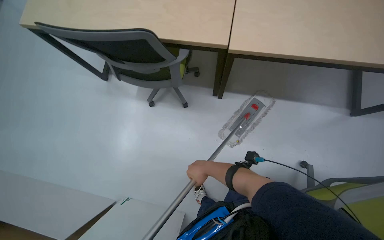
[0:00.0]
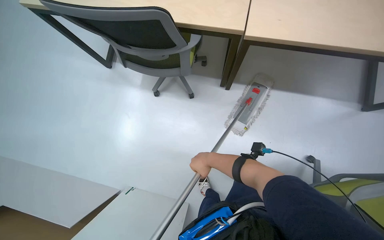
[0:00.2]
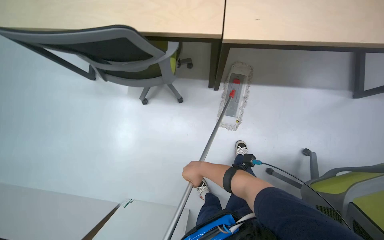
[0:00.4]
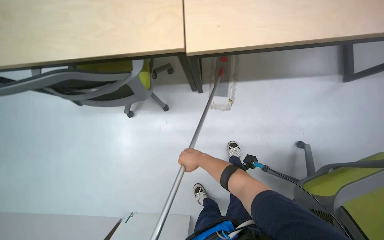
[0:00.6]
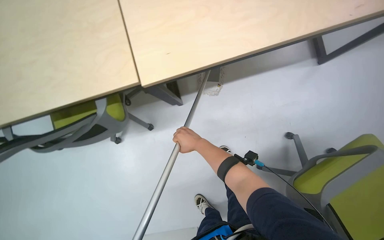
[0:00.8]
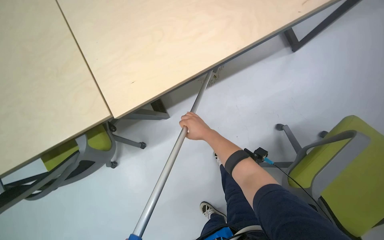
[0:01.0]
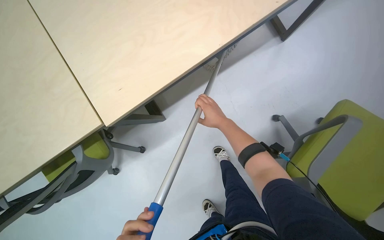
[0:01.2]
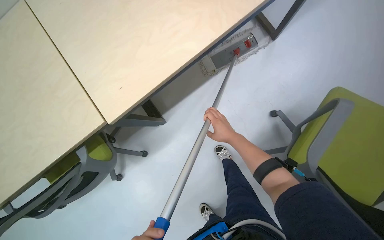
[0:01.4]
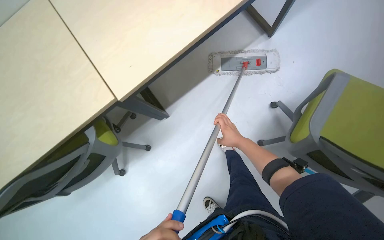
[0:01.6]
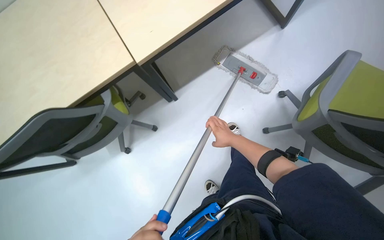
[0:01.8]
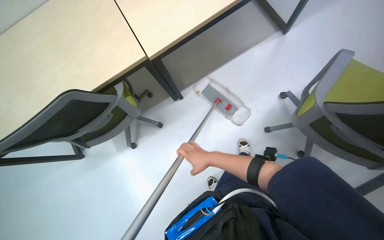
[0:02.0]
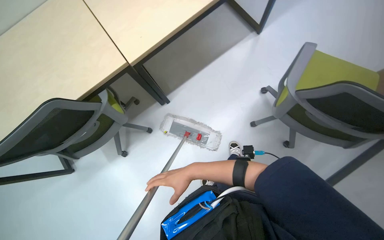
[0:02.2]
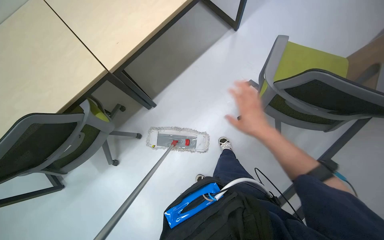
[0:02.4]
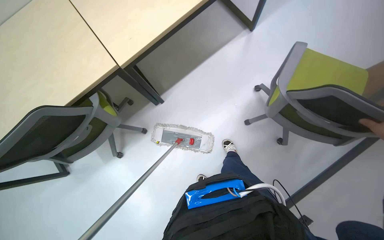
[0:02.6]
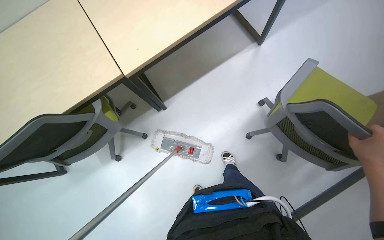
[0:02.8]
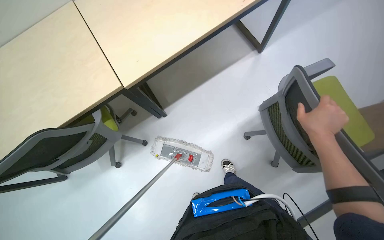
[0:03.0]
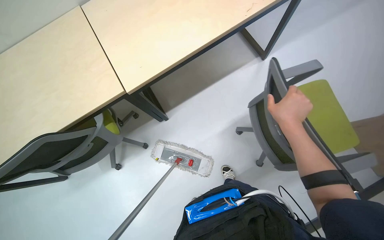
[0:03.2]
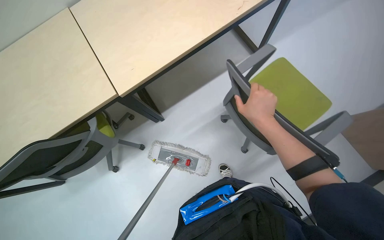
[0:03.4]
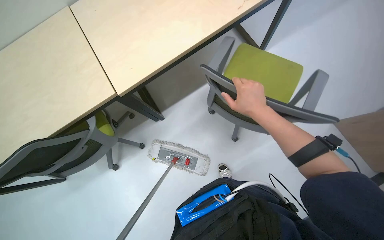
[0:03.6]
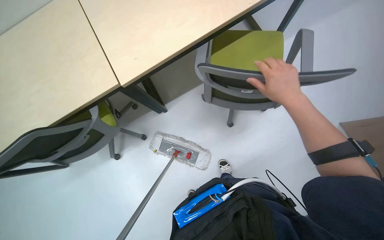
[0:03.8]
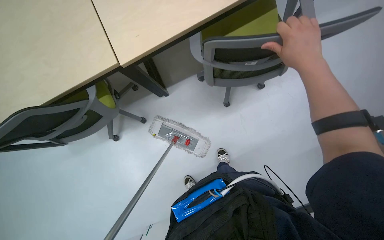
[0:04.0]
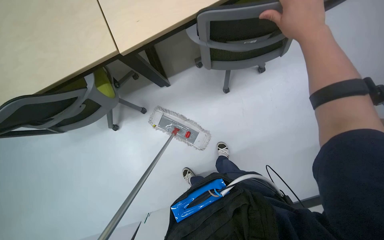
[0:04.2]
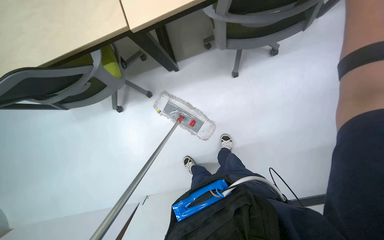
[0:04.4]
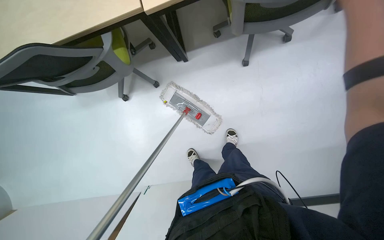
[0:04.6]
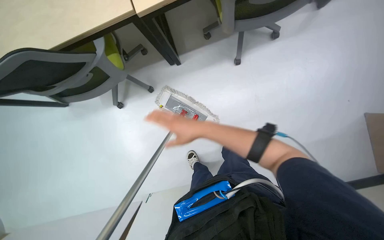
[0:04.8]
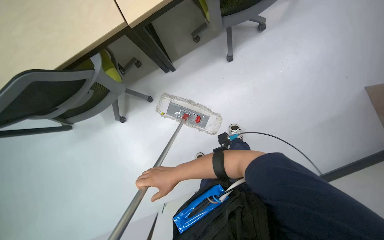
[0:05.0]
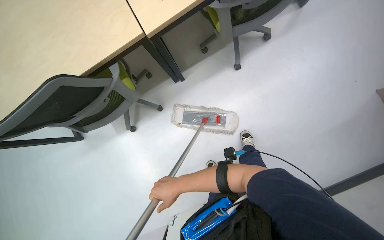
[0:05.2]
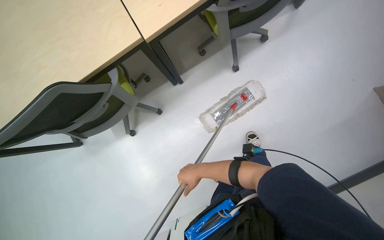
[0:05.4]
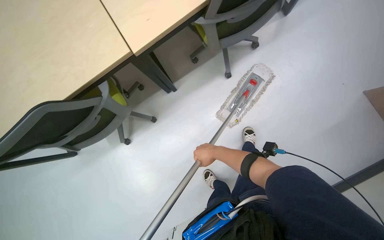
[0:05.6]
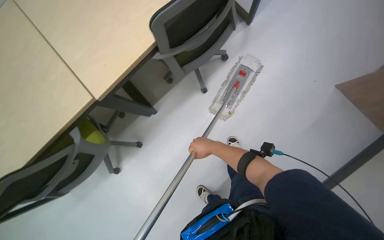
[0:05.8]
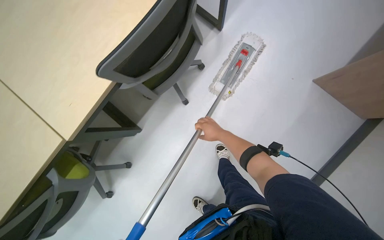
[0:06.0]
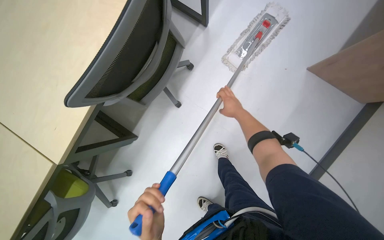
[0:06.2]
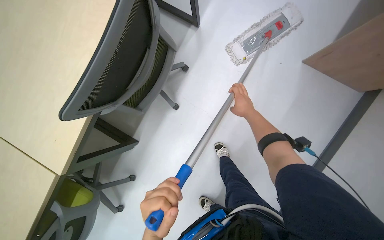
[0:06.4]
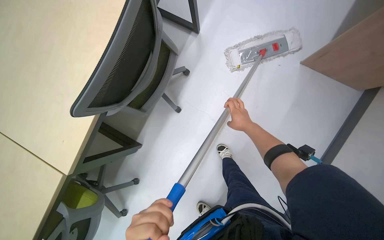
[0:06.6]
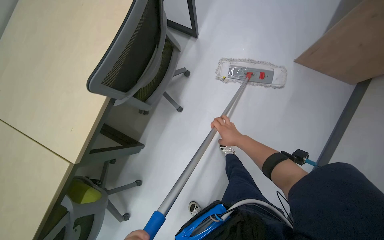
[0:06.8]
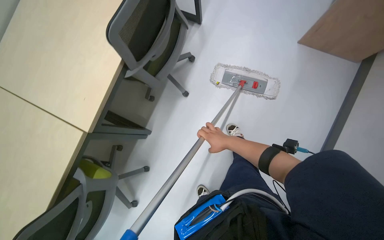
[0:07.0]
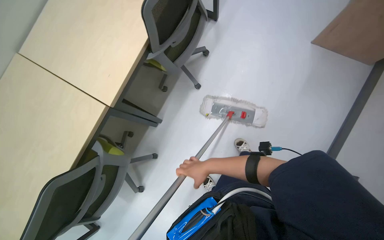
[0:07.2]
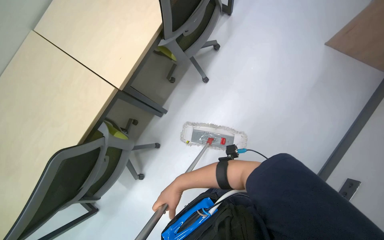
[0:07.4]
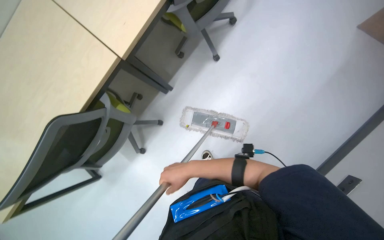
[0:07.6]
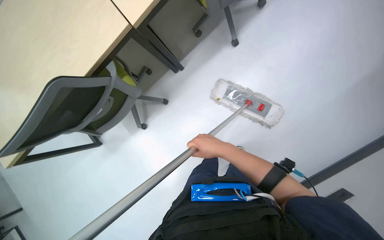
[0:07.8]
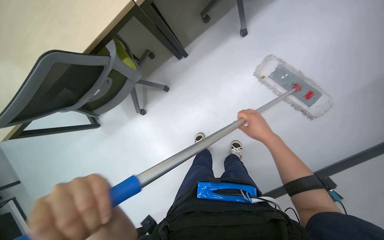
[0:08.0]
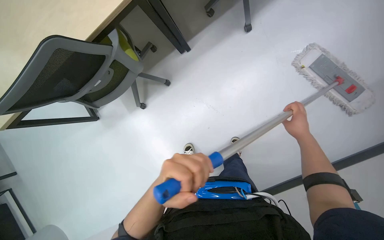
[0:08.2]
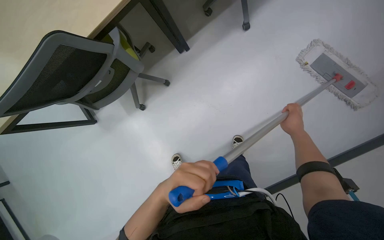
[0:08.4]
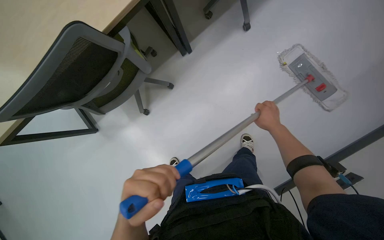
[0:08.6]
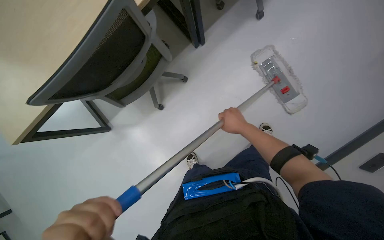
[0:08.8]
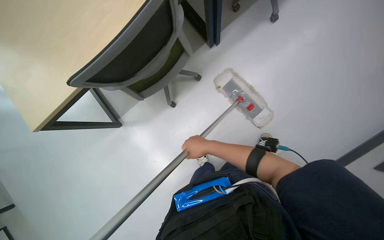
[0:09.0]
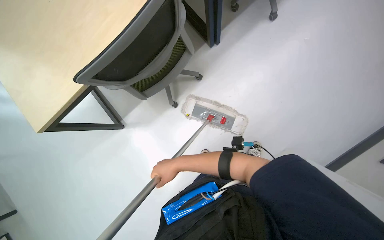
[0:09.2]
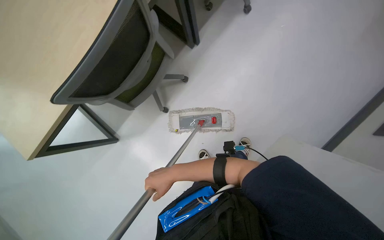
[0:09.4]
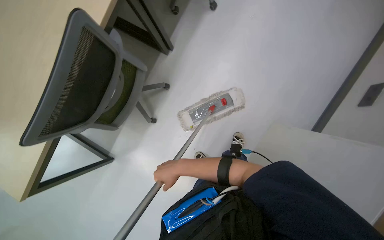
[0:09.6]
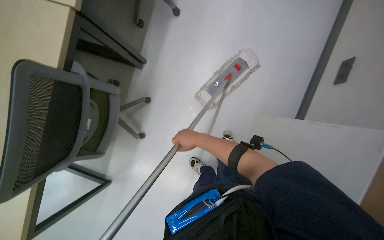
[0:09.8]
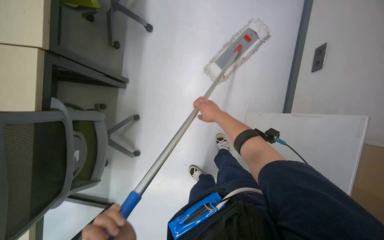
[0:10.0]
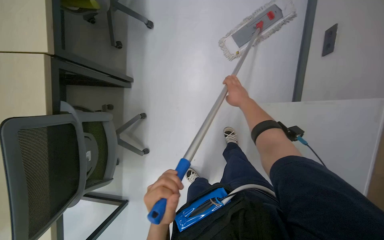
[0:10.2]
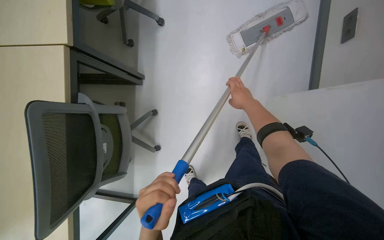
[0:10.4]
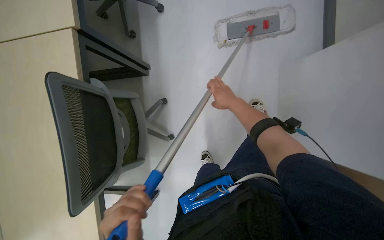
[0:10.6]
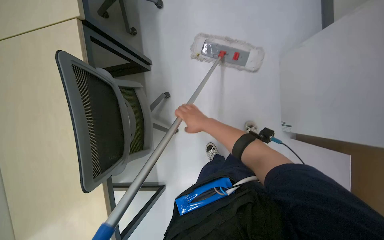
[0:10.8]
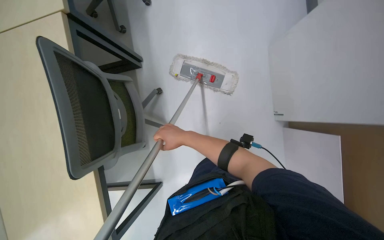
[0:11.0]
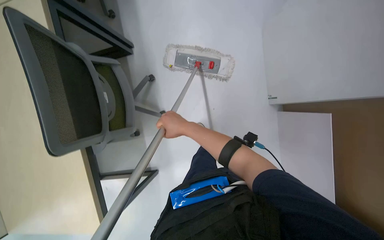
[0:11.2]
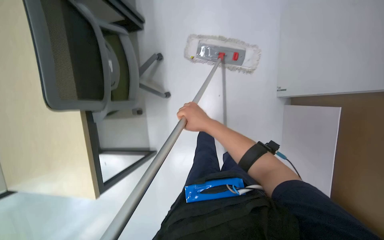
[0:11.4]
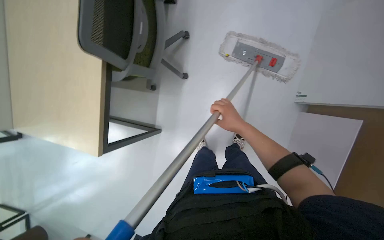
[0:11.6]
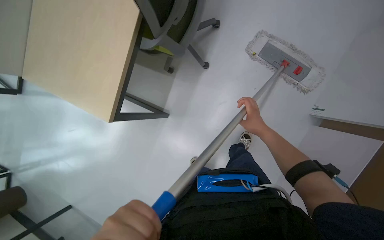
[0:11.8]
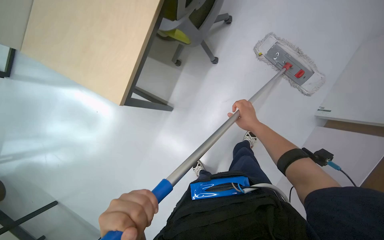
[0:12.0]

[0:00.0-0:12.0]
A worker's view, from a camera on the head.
Job: mopping floor.
The whole recording: Mopping office floor. The worker mops the office floor, moving chairs and opening a glass door to clean the entire area.
0:00.0 to 0:01.6: Everything in view rotates approximately 45 degrees counterclockwise.
0:03.0 to 0:04.4: The camera pitches downward, by some 20 degrees.
0:04.4 to 0:06.0: Everything in view rotates some 30 degrees counterclockwise.
0:06.0 to 0:07.6: The right hand shifts roughly 50 cm down the picture.
0:07.6 to 0:09.0: The camera is carried approximately 50 cm.
0:09.0 to 0:10.4: Everything in view rotates some 50 degrees counterclockwise.
0:10.4 to 0:12.0: The camera travels about 60 cm.

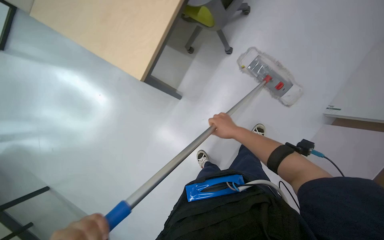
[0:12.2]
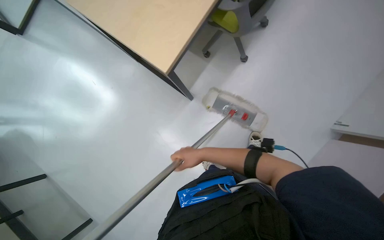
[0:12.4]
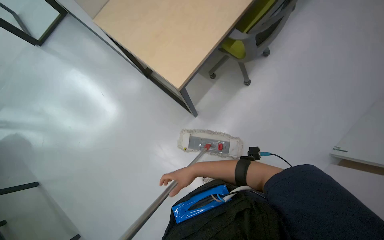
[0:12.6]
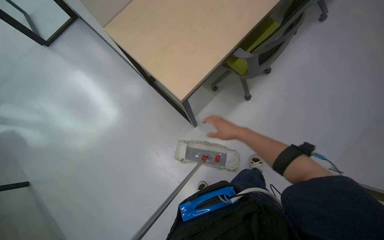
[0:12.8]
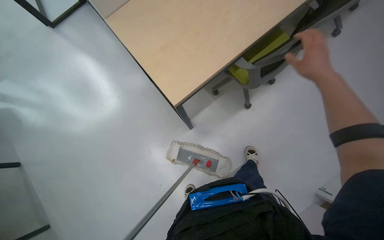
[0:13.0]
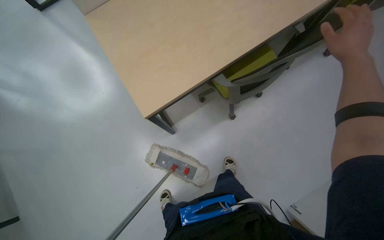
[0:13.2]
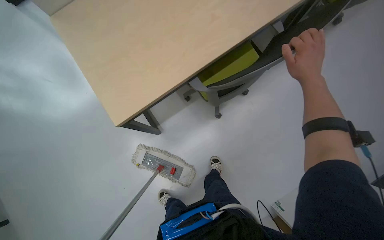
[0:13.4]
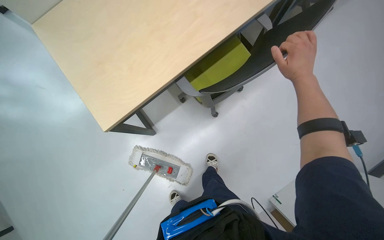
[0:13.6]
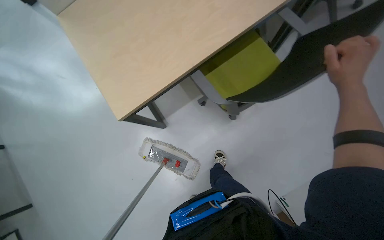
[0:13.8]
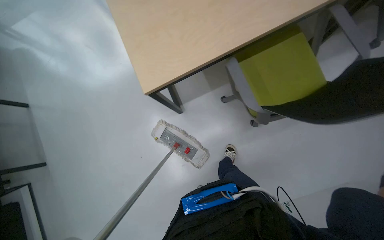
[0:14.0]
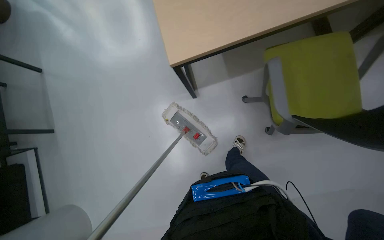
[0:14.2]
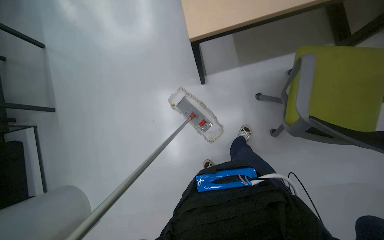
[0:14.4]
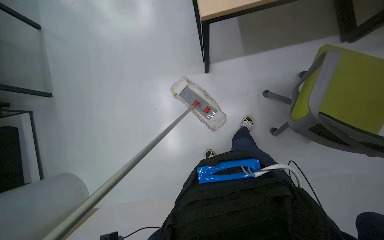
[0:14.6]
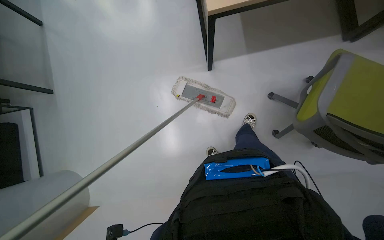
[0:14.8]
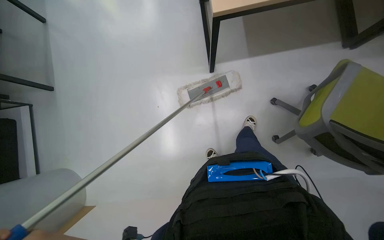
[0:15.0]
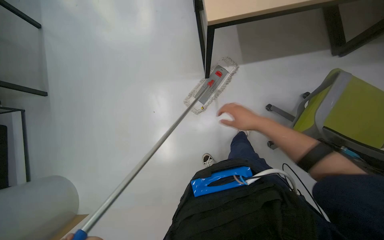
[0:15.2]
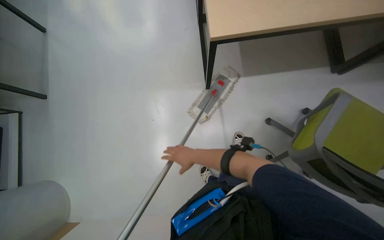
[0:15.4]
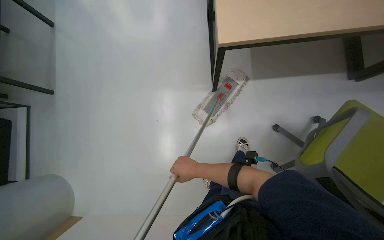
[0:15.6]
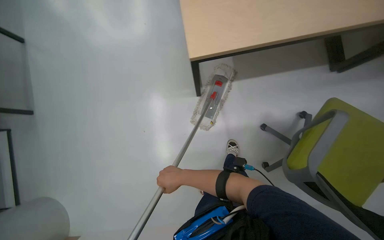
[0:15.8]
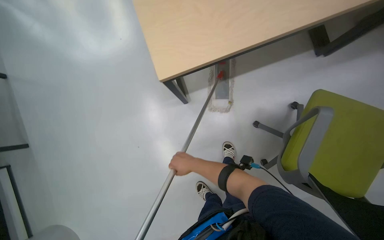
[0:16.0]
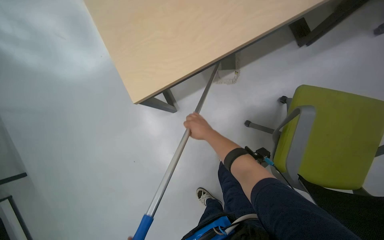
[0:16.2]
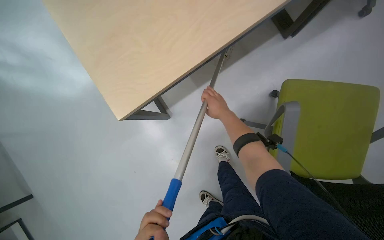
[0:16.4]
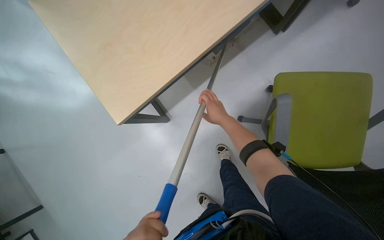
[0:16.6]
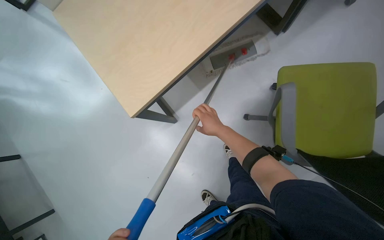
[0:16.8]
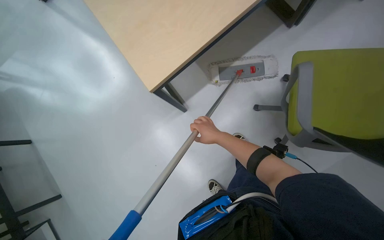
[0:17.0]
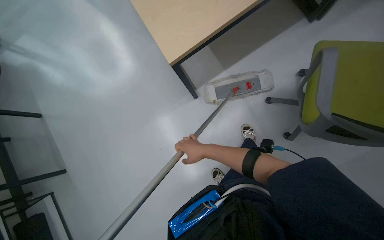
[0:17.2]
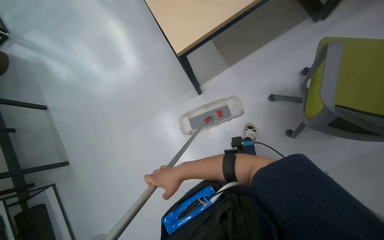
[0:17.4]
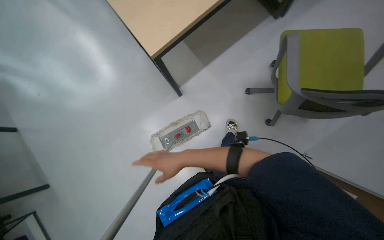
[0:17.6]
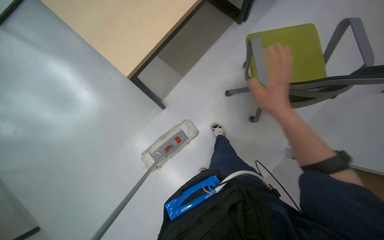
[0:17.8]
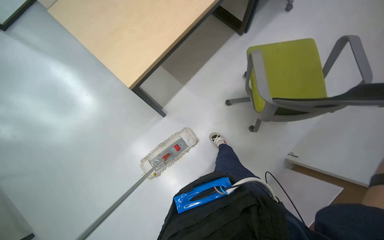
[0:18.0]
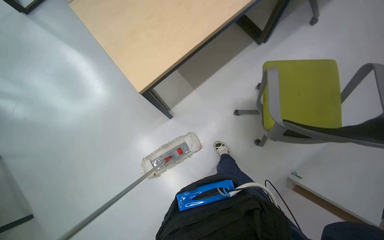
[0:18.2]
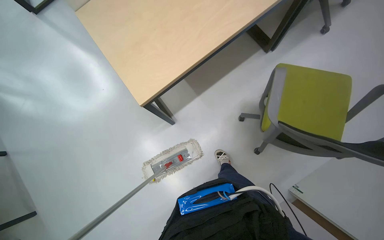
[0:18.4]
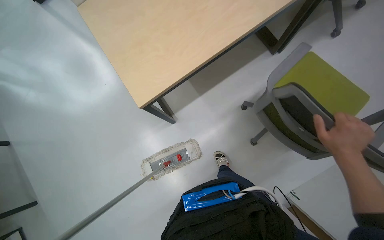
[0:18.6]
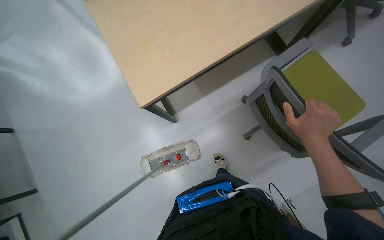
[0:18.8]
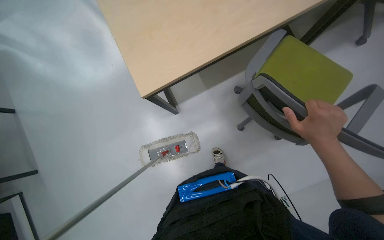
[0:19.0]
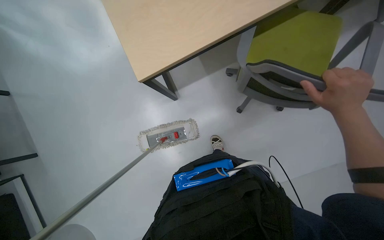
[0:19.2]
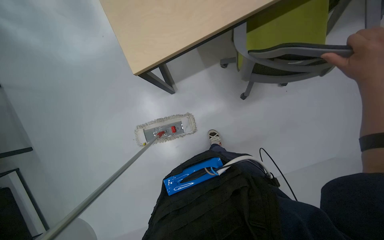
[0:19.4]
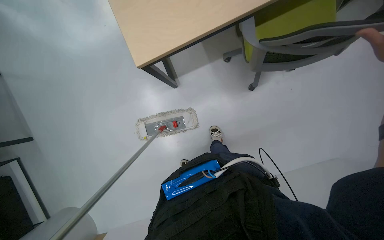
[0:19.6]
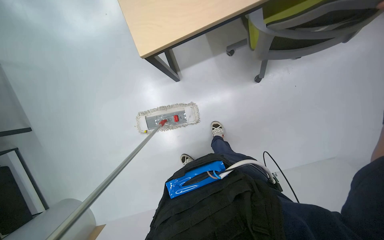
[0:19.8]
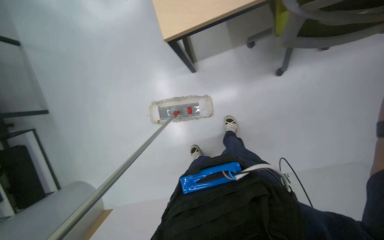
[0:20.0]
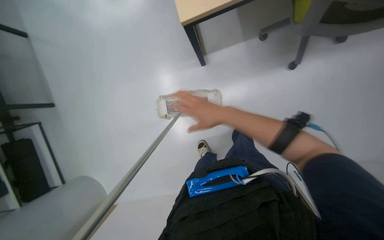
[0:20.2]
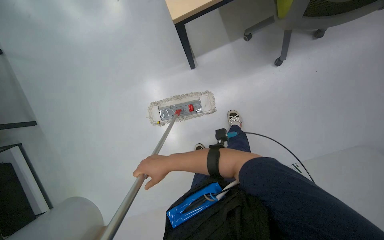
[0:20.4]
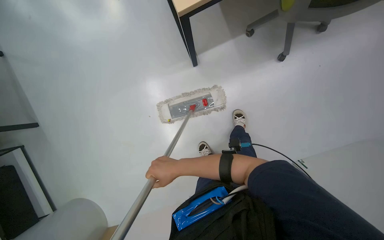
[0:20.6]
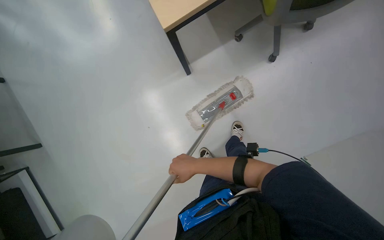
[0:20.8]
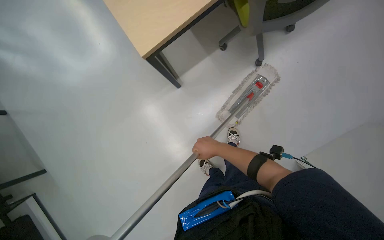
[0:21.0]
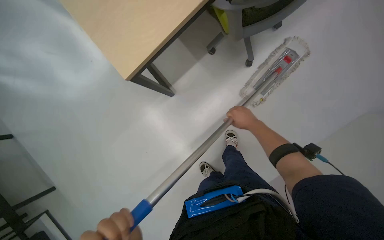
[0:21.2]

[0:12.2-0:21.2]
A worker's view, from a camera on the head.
Job: mopping floor.
The whole recording: Mopping office floor. The worker mops the office floor, moving chairs and opening a glass door to clean the entire area.
0:13.8 to 0:15.2: The view tips downward by some 20 degrees.
0:15.2 to 0:16.6: The wearer moves roughly 50 cm. The scene turns approximately 30 degrees counterclockwise in the picture.
0:18.2 to 0:19.8: The camera pitches downward, by some 20 degrees.
